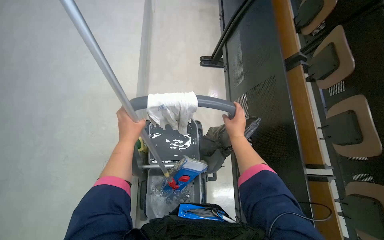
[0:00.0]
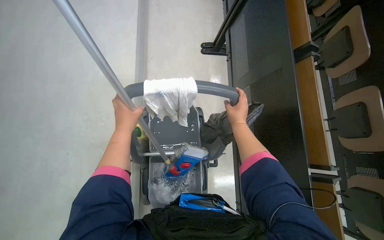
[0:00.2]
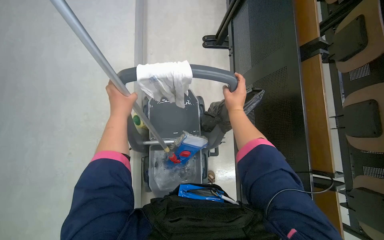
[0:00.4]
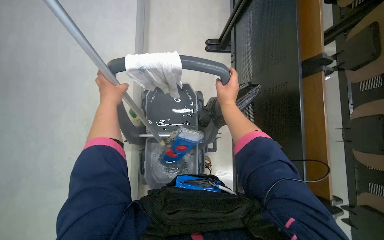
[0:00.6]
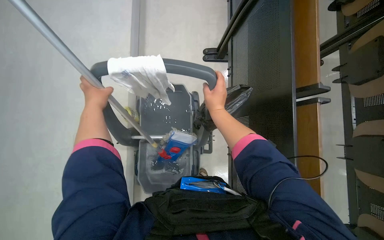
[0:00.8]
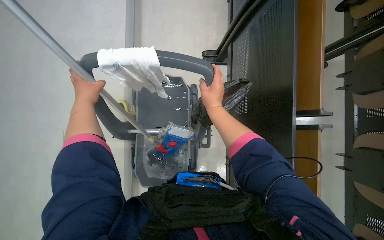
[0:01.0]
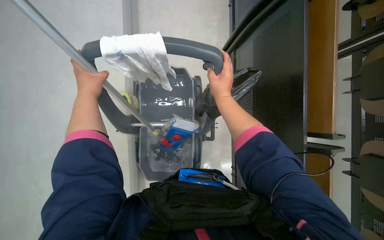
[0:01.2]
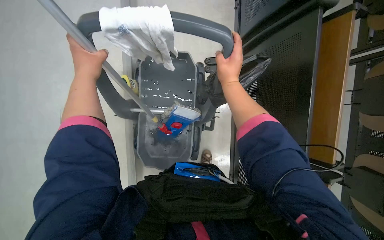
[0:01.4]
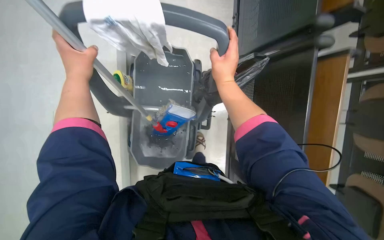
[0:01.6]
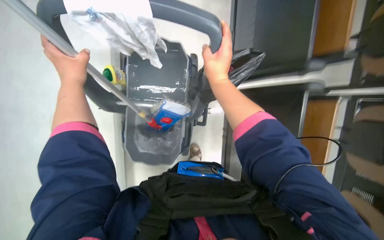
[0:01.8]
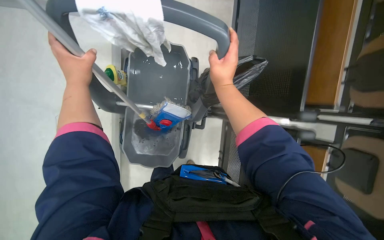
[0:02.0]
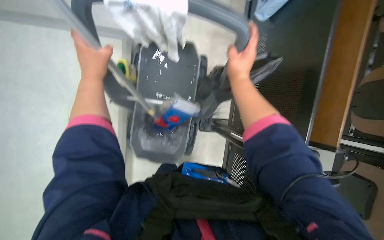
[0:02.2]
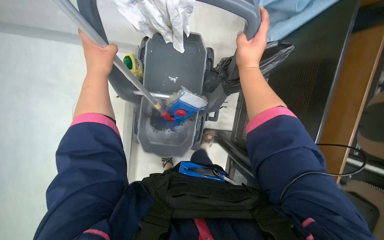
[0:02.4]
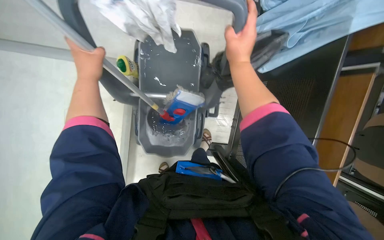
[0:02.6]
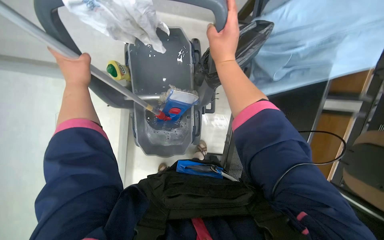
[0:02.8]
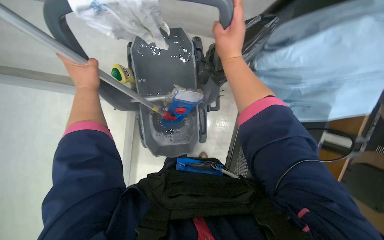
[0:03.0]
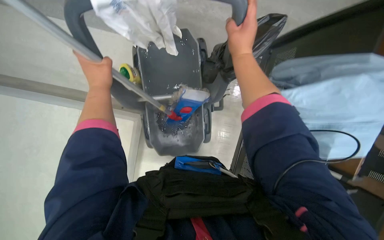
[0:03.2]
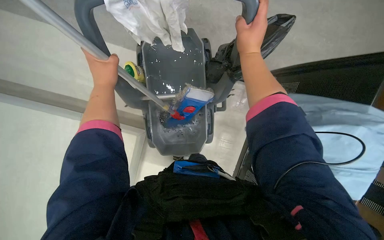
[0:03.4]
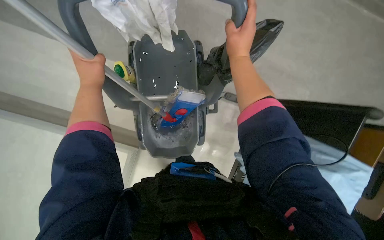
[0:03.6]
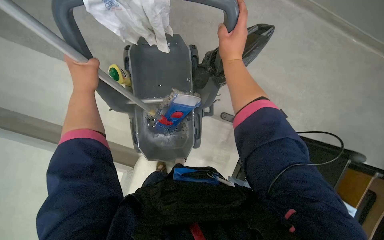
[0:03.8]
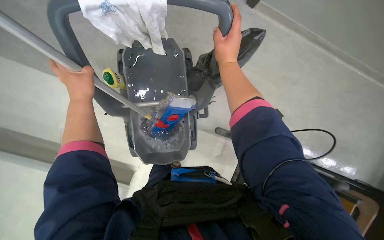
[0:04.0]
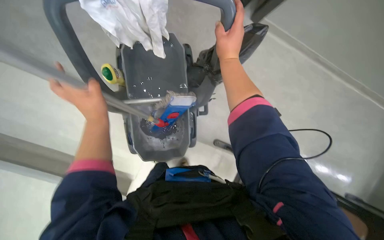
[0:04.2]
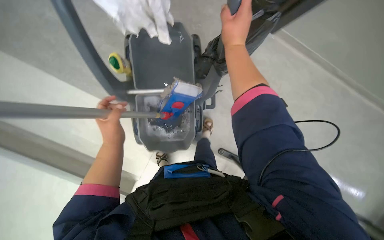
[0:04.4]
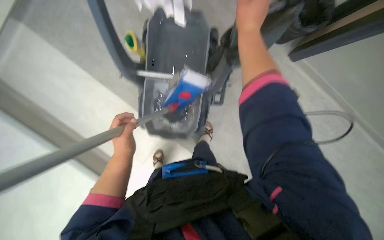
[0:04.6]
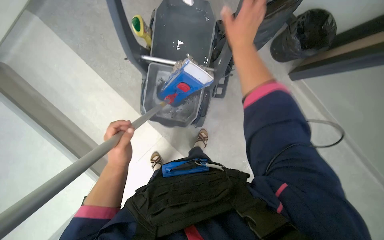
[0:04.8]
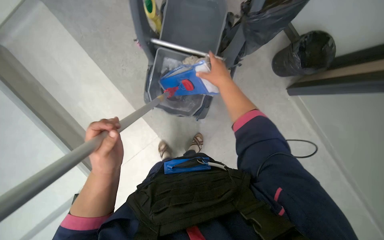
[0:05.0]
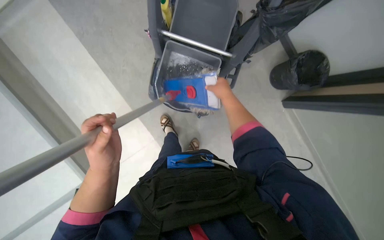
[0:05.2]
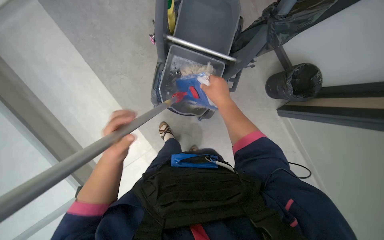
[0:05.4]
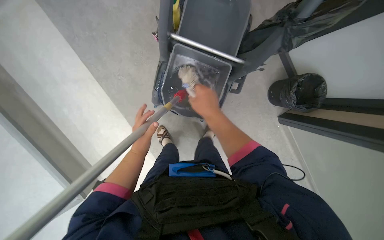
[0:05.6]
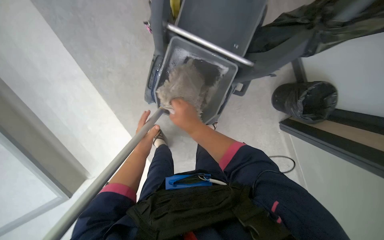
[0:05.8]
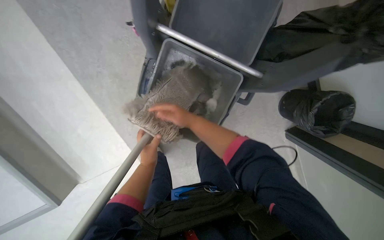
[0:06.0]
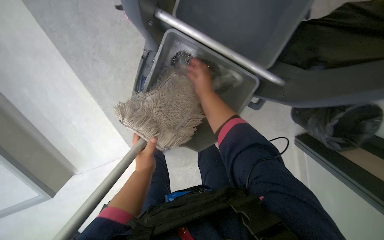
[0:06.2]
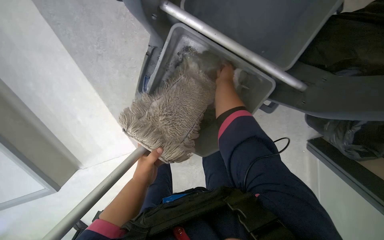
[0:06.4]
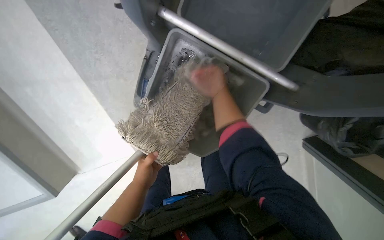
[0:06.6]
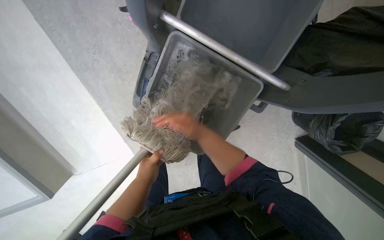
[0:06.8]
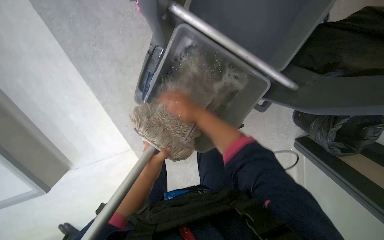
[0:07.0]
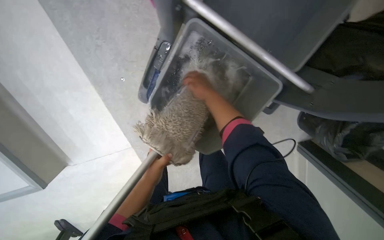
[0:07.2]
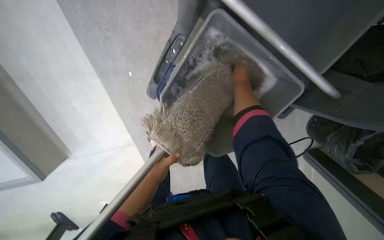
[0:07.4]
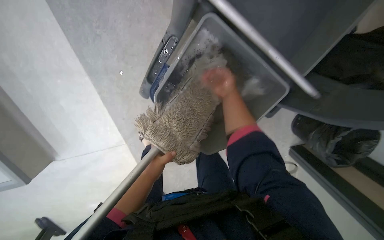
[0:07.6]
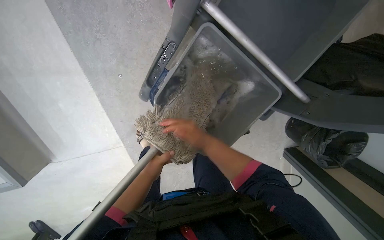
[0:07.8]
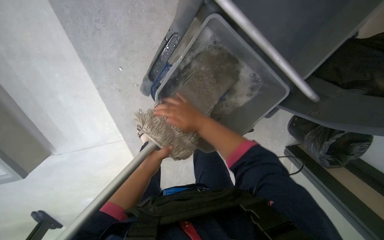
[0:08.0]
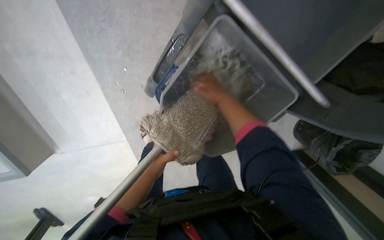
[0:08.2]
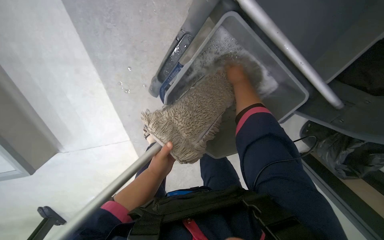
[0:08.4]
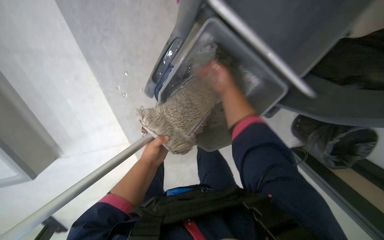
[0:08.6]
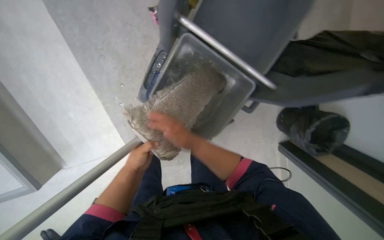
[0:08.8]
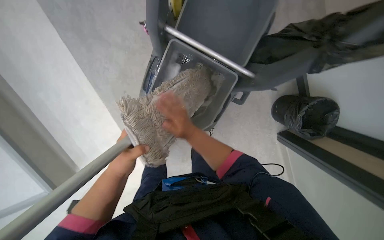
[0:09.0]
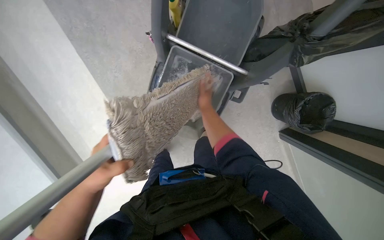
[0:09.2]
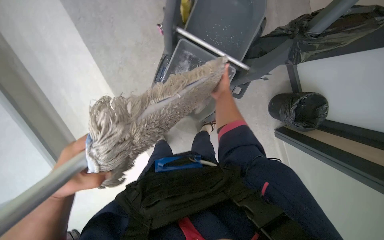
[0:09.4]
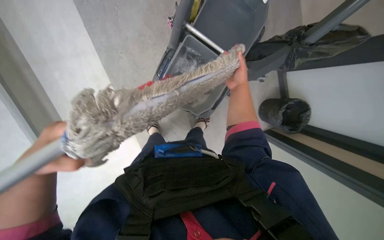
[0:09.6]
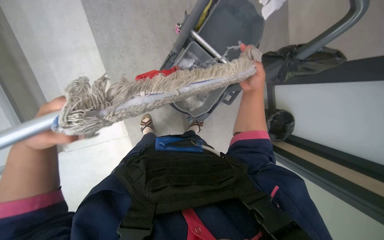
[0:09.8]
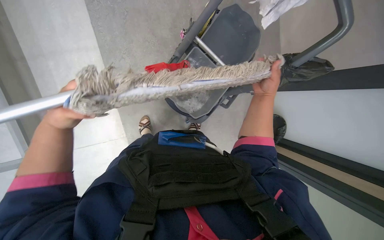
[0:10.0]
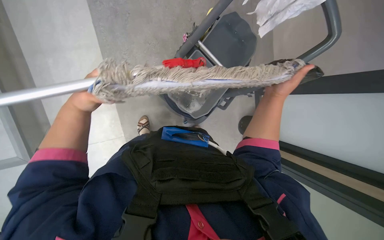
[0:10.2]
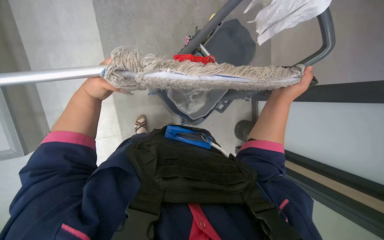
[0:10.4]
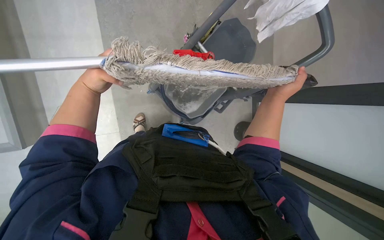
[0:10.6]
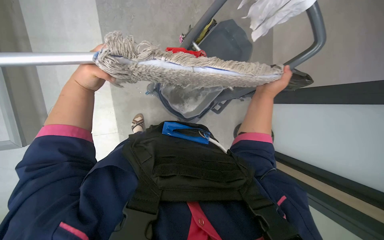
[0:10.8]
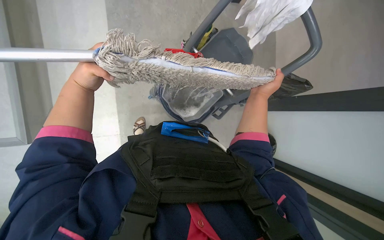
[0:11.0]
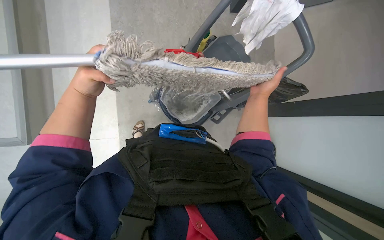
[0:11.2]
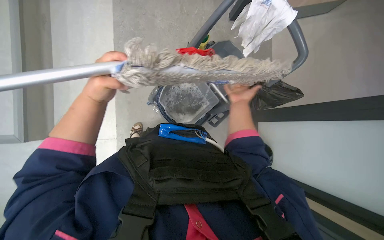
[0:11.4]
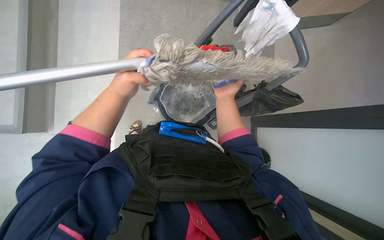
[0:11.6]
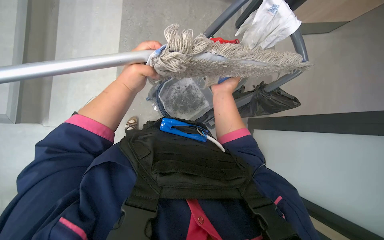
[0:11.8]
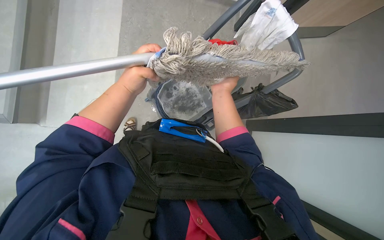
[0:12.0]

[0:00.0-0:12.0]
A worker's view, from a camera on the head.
Job: mopping floor.
The whole recording: Mopping lecture hall floor. The worker mops the lecture hall floor, periodically wringing and adjusting the mop.
0:01.6 to 0:03.0: The hands are busy where they are.
0:03.0 to 0:04.4: The left hand moves down the picture, about 20 cm.
0:04.4 to 0:06.0: The scene rotates clockwise by roughly 45 degrees.
0:06.0 to 0:07.6: The right hand goes up and down the picture, approximately 20 cm each way, reversing 2 times.
0:07.6 to 0:09.0: The right hand swings up and down the picture, about 20 cm each way, with 2 reversals.
0:09.0 to 0:10.4: The camera travels some 40 cm.
0:10.4 to 0:12.0: The left hand shifts about 10 cm to the right, while the right hand moves to the left, roughly 15 cm.

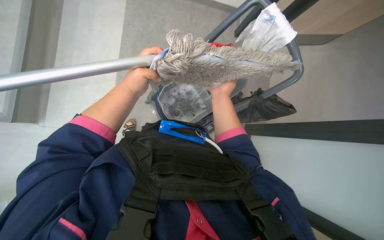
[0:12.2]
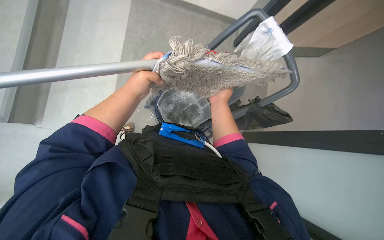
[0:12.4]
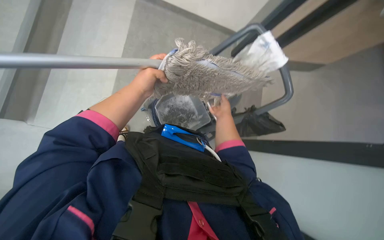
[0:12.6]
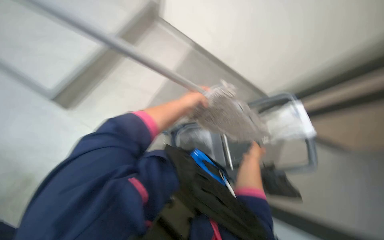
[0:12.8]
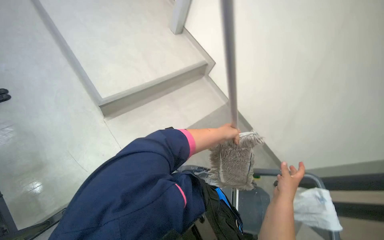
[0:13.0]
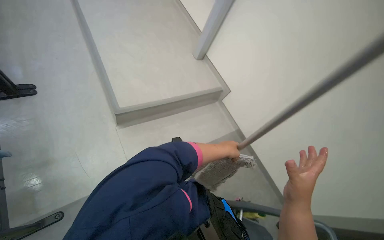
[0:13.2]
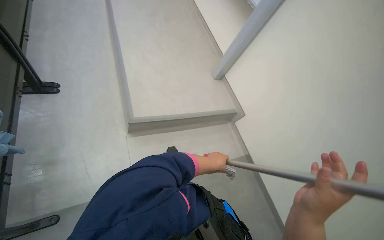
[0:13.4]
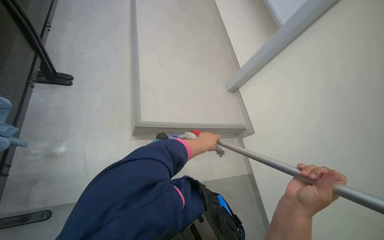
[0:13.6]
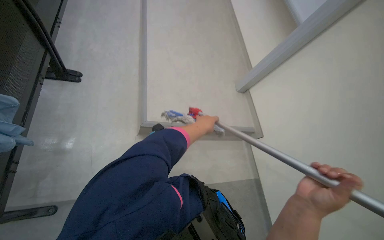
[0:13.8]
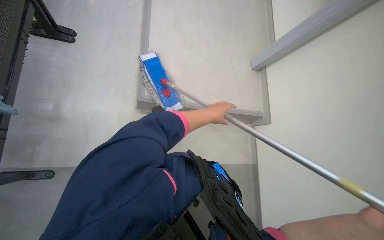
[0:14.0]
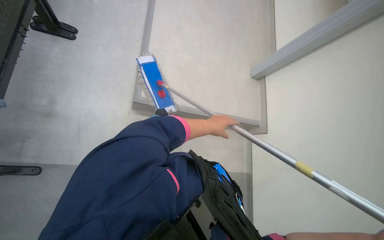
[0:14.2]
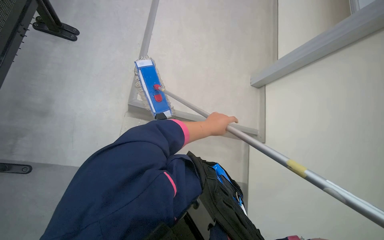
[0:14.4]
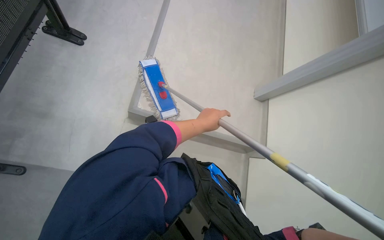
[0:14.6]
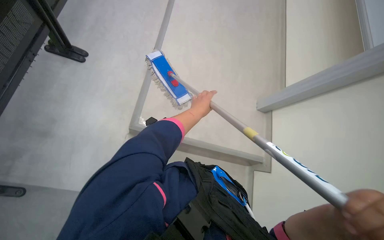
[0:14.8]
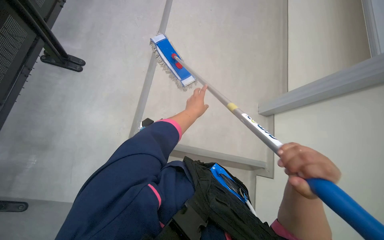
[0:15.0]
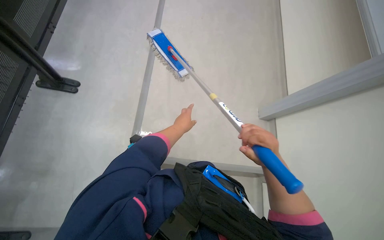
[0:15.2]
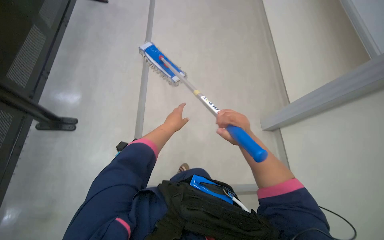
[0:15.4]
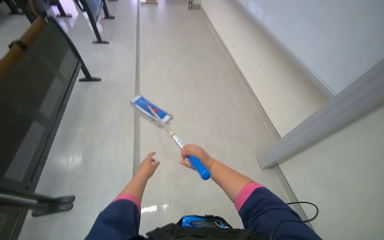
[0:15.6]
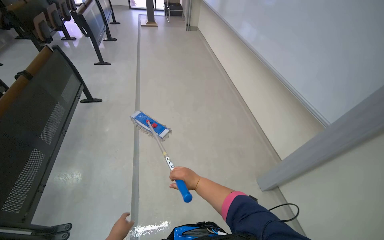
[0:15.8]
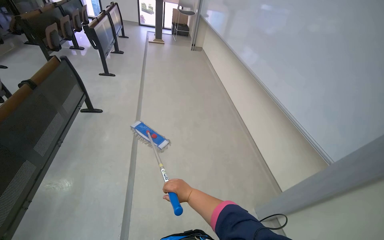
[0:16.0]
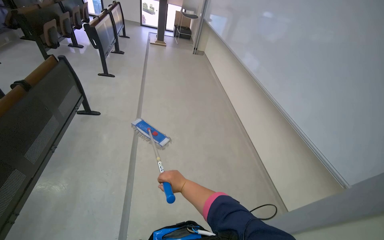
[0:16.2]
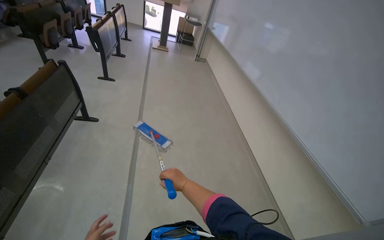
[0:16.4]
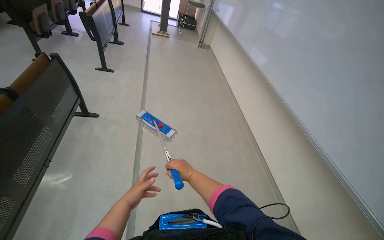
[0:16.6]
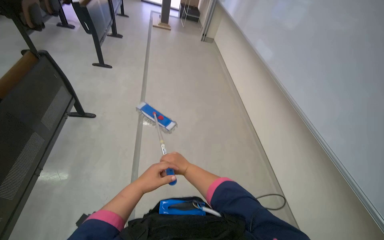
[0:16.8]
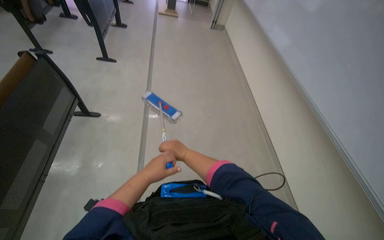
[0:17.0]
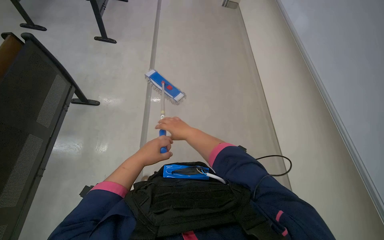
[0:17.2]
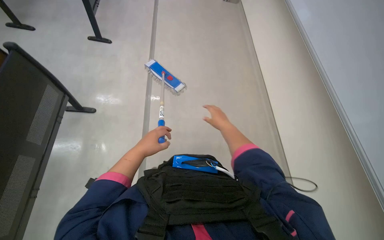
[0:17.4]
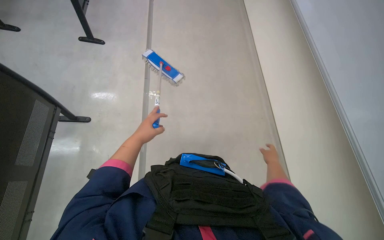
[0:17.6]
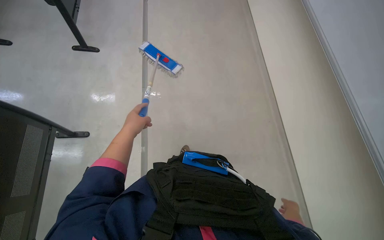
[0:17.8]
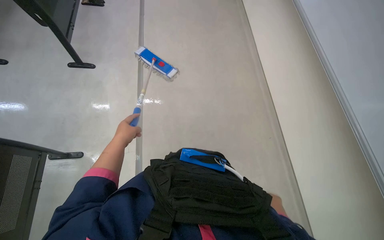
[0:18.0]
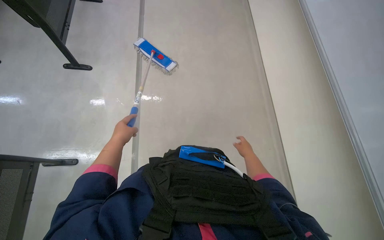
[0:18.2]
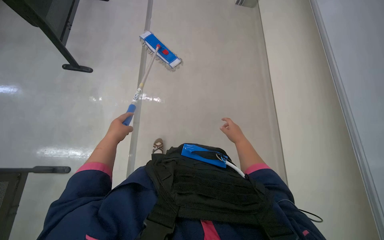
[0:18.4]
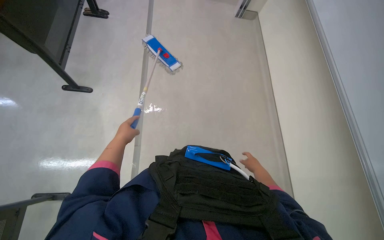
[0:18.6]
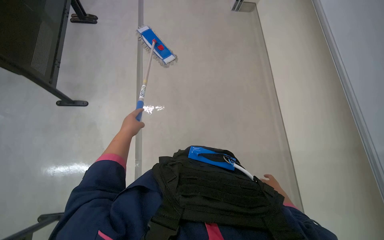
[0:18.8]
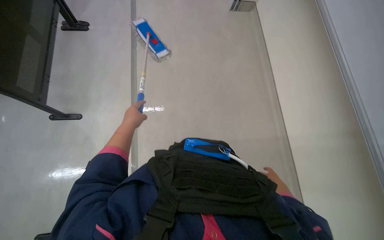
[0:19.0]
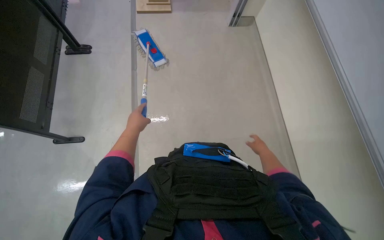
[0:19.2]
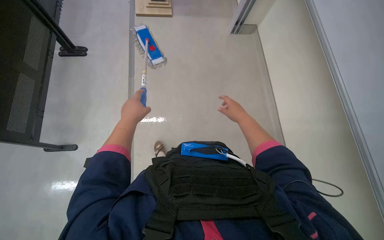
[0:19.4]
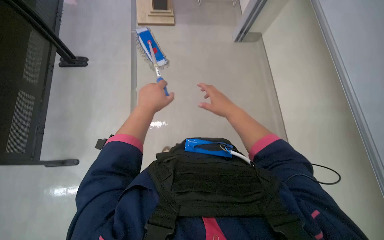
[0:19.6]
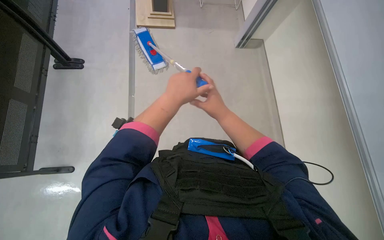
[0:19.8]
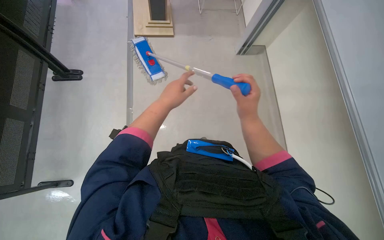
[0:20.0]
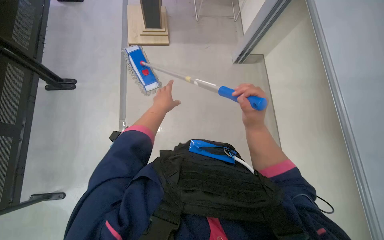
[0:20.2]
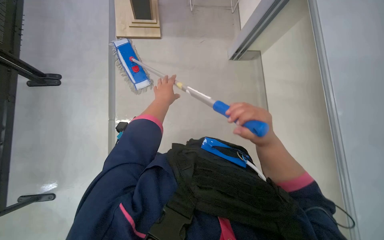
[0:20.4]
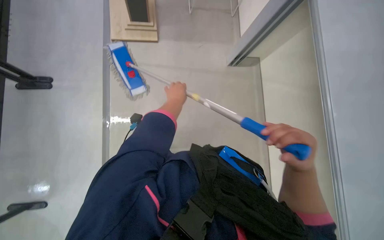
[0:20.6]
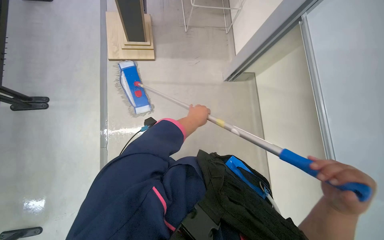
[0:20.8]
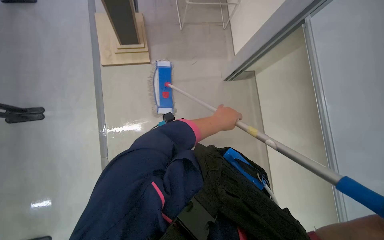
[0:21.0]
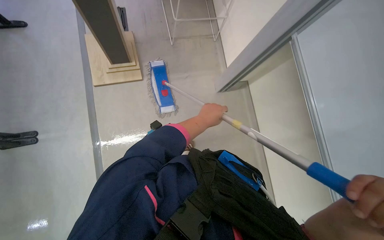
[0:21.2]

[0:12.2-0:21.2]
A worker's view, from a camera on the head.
Job: mopping floor.
The whole recording: Mopping lecture hall floor. The worker mops the lecture hall floor, periodically wringing and adjusting the mop.
0:12.2 to 0:13.8: The head rotates approximately 65 degrees to the left. The view tips upward by about 55 degrees.
0:15.2 to 0:16.6: The wearer moves some 50 cm. The view tilts approximately 20 degrees upward.
0:18.2 to 0:19.8: The left hand travels to the right, nearer to the camera and up the picture by roughly 25 cm.
0:19.8 to 0:21.2: The wearer looks approximately 15 degrees further to the right. The view tilts some 15 degrees upward. The left hand shifts about 15 cm farther from the camera and to the right.
